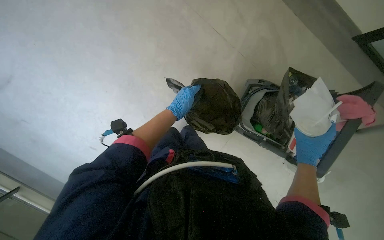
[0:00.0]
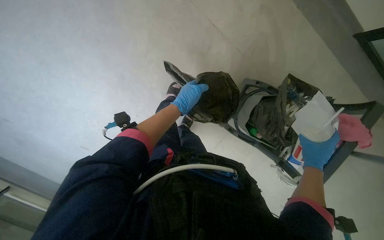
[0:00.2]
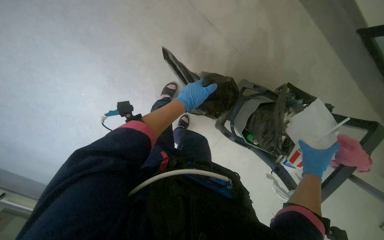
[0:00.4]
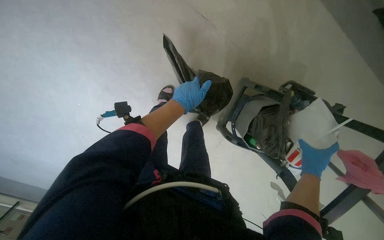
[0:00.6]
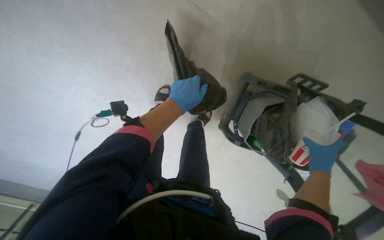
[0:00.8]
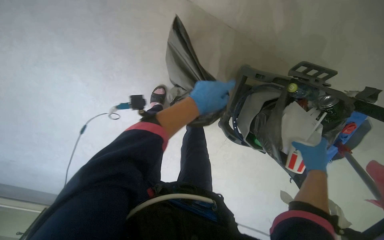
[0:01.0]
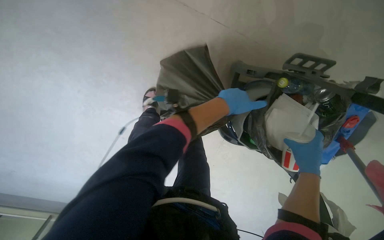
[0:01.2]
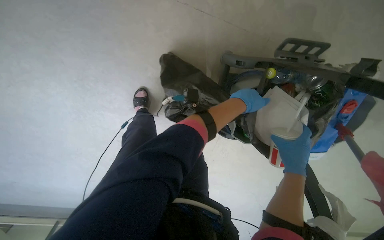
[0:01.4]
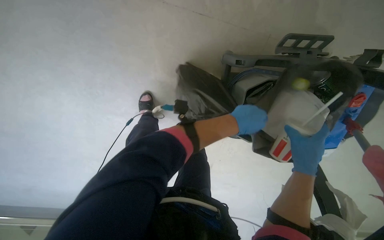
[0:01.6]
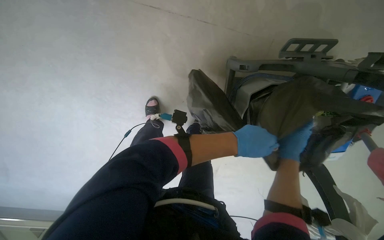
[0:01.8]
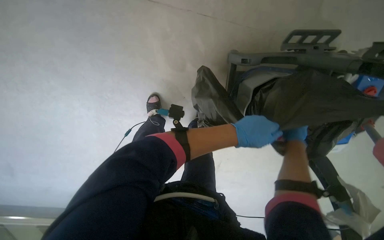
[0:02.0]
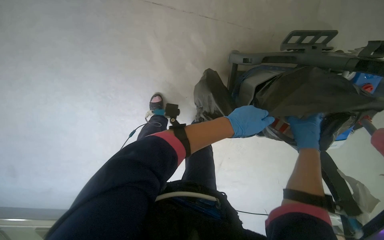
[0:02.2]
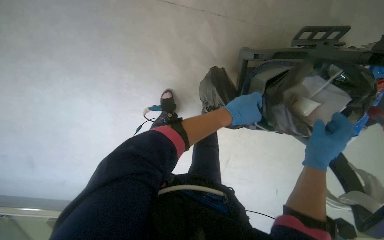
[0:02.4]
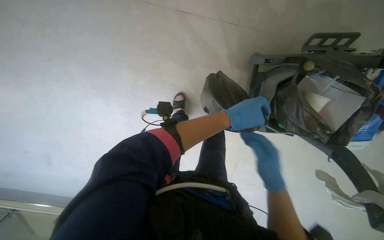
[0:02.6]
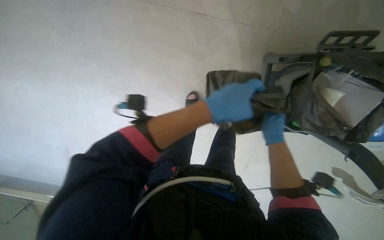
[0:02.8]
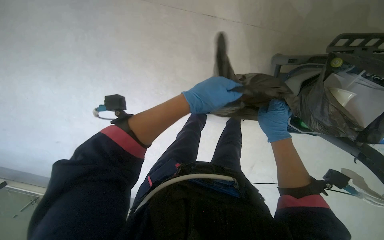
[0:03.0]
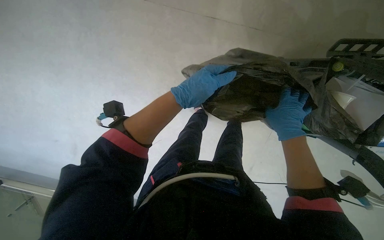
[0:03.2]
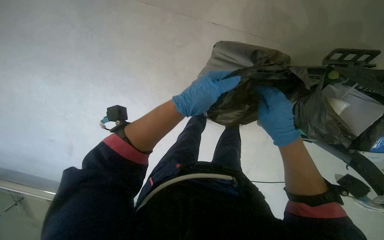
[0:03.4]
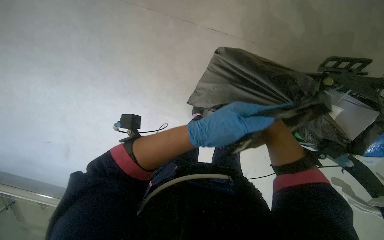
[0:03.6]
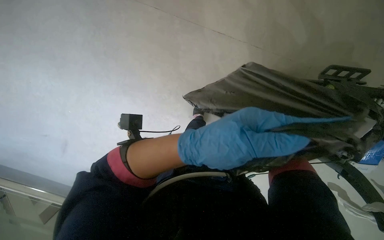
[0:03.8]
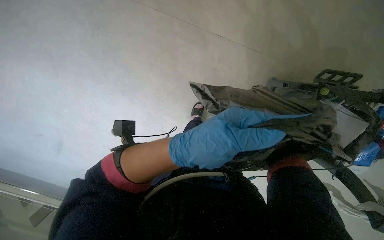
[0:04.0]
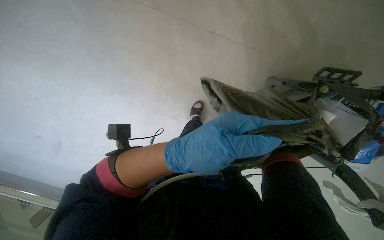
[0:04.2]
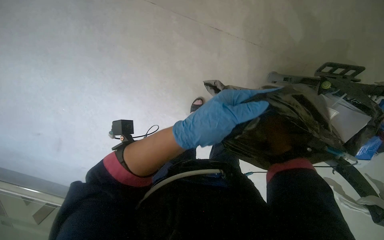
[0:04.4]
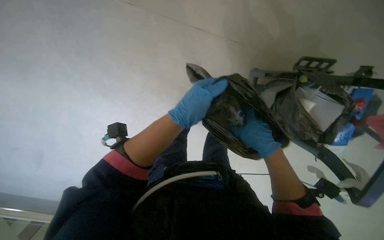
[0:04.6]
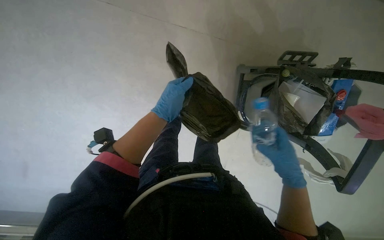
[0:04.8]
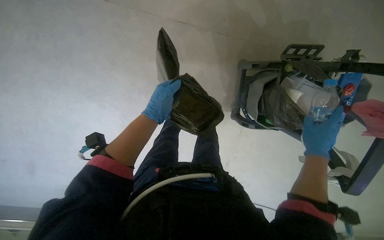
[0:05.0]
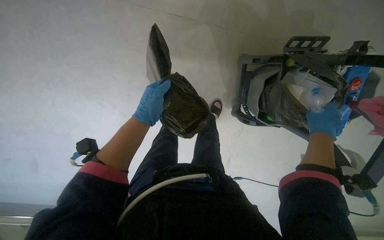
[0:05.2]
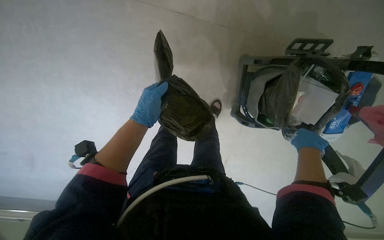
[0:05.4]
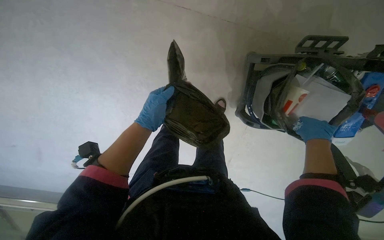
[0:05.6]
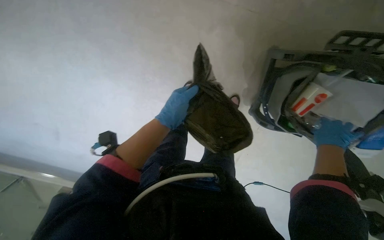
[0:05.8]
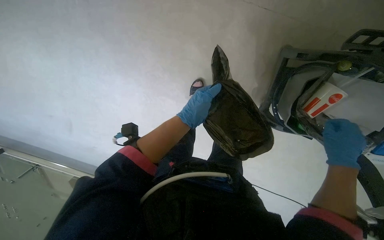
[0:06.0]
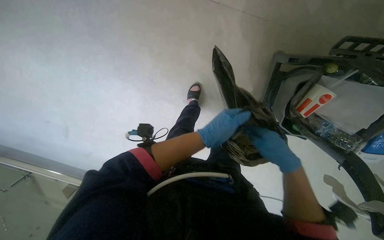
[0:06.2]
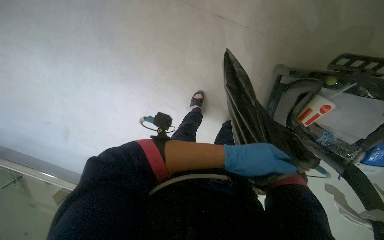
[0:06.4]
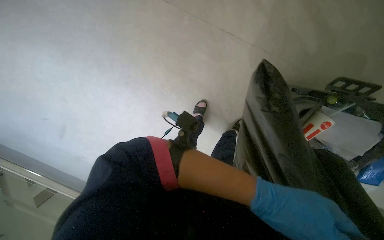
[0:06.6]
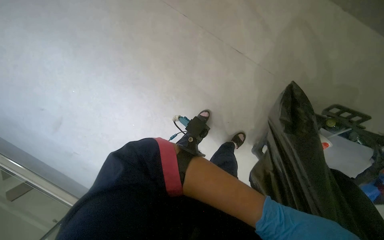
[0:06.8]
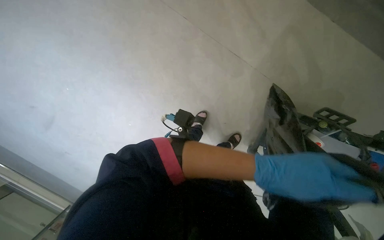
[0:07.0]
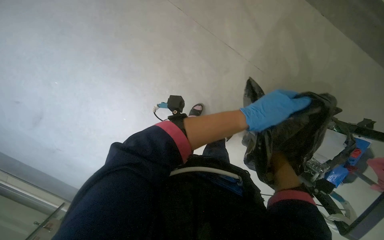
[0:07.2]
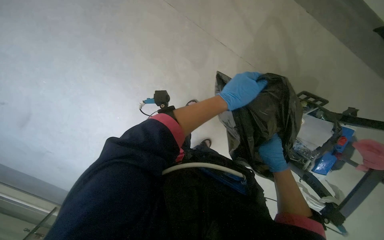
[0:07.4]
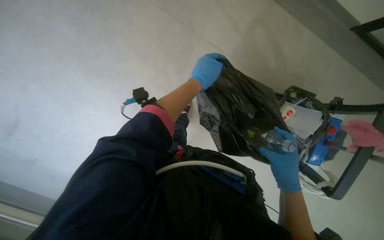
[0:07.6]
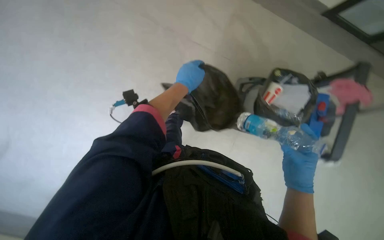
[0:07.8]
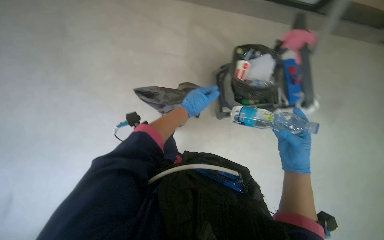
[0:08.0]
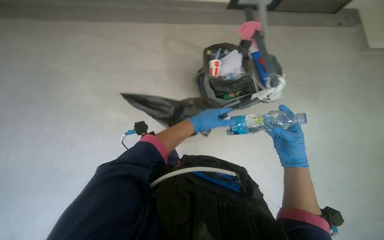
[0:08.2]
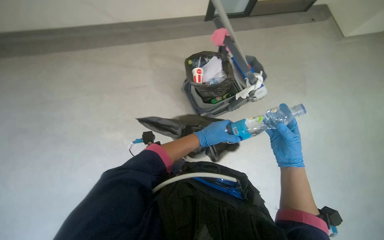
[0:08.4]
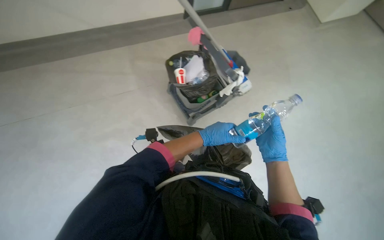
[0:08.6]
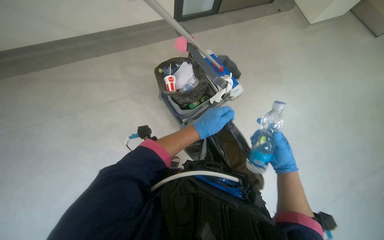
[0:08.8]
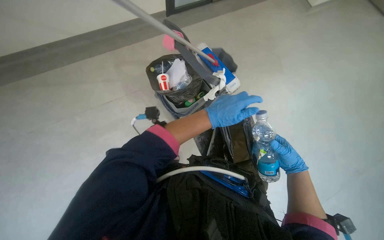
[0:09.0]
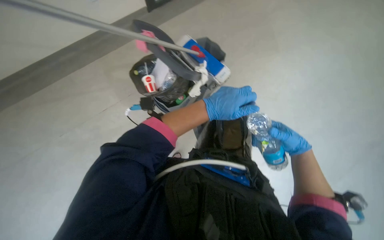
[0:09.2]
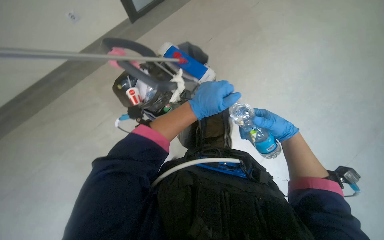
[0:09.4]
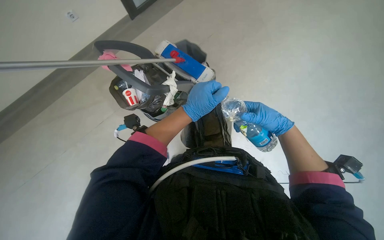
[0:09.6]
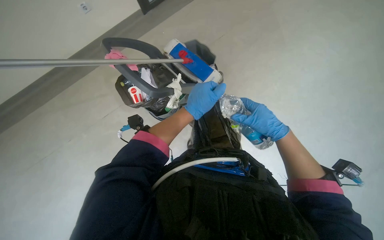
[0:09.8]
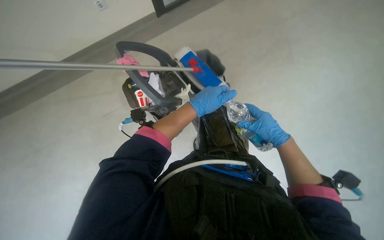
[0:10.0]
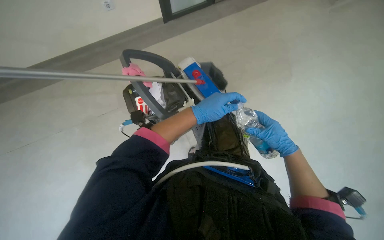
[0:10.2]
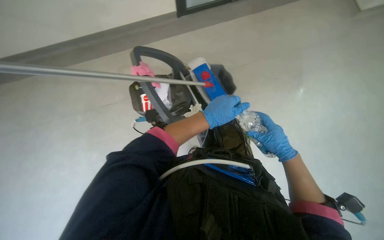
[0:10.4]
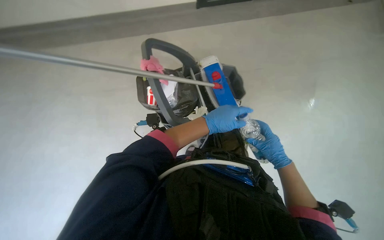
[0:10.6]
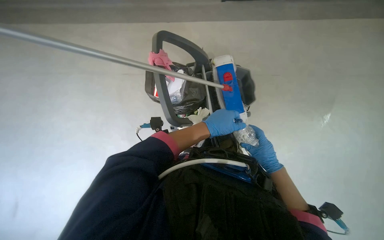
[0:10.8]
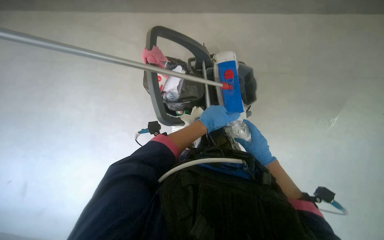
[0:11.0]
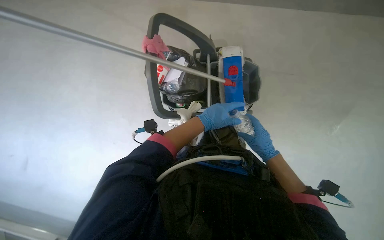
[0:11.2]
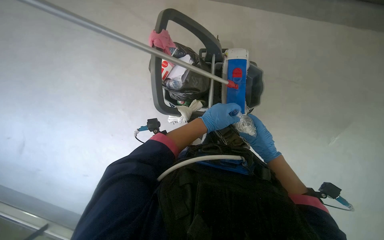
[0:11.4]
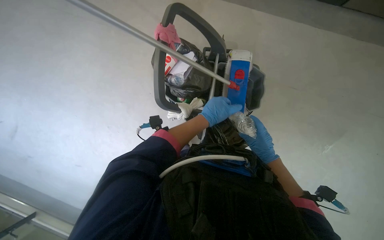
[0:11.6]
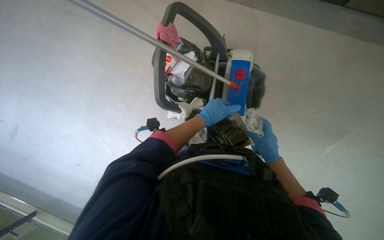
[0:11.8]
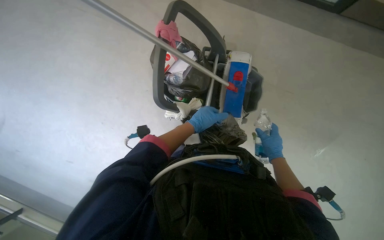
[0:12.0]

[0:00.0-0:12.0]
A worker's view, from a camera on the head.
Job: managing trash.
The whole recording: Collecting and sorting trash. The worker collects trash from small bins and sorts it into a trash bag and recycling containers.
0:00.0 to 0:01.6: The left hand travels to the right by approximately 25 cm.
0:01.6 to 0:03.0: The left hand moves to the left and nearer to the camera, some 40 cm. The right hand moves nearer and farther over some 15 cm, changing direction 2 times.
0:03.0 to 0:04.4: The left hand moves nearer to the camera, about 10 cm.
0:04.4 to 0:06.0: The left hand is displaced farther from the camera by roughly 15 cm.
0:06.0 to 0:07.6: The wearer looks about 15 degrees further upward. The left hand reaches approximately 20 cm down the picture, then returns.
0:07.6 to 0:09.0: The scene rotates counterclockwise by some 30 degrees. The right hand goes about 25 cm to the right and farther from the camera.
0:09.0 to 0:10.4: The right hand shifts approximately 10 cm nearer to the camera.
0:10.4 to 0:12.0: The right hand goes about 10 cm farther from the camera.

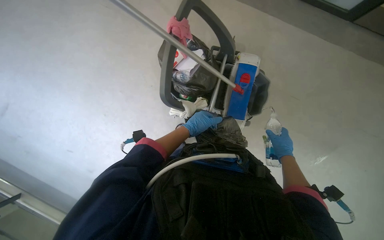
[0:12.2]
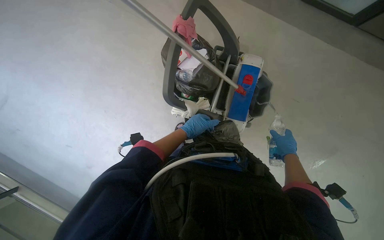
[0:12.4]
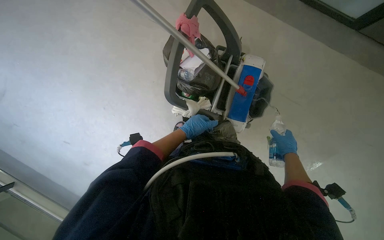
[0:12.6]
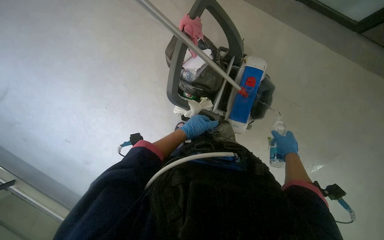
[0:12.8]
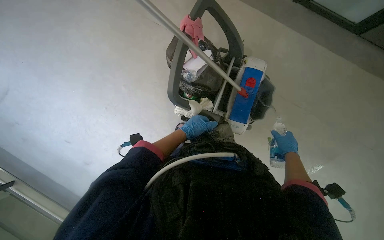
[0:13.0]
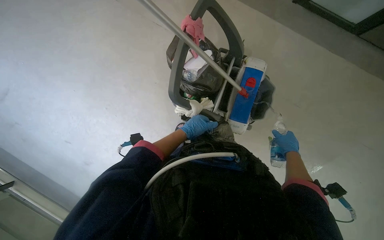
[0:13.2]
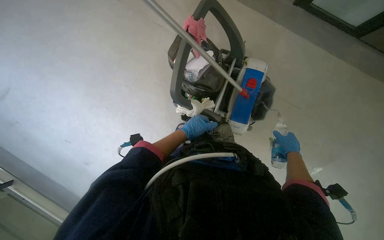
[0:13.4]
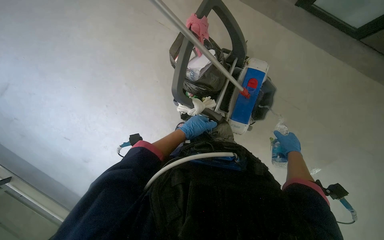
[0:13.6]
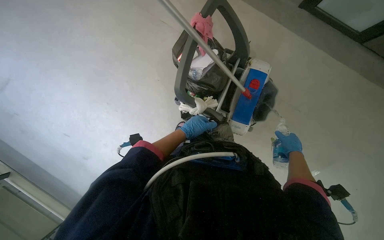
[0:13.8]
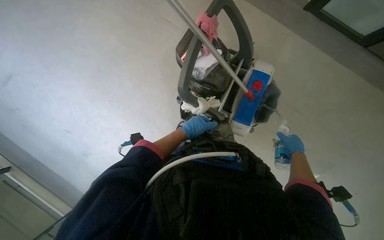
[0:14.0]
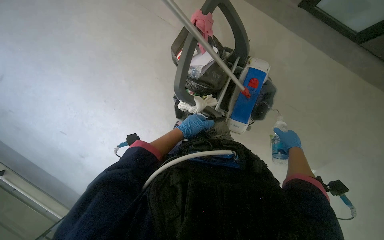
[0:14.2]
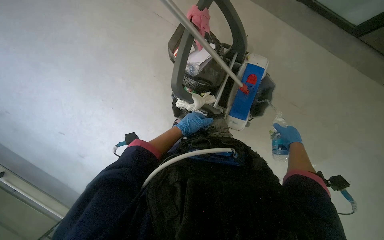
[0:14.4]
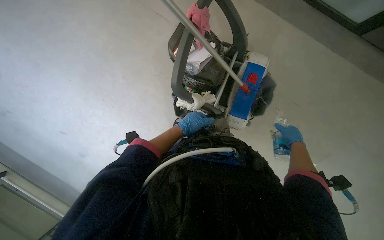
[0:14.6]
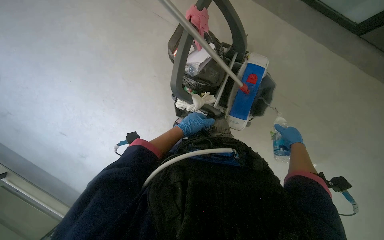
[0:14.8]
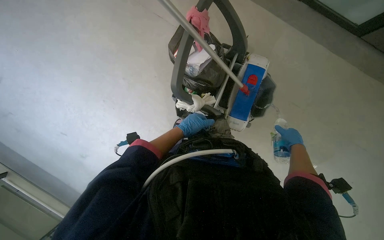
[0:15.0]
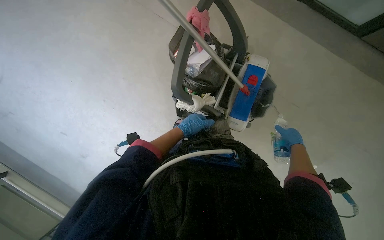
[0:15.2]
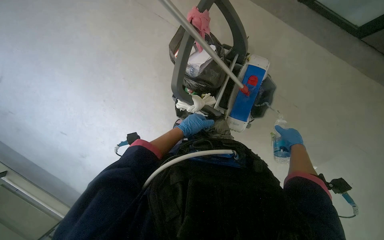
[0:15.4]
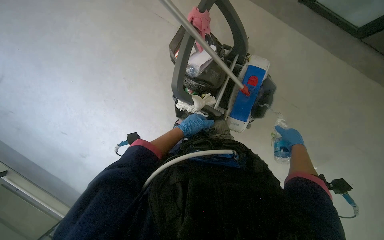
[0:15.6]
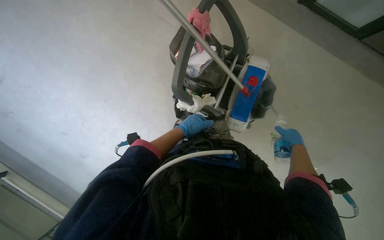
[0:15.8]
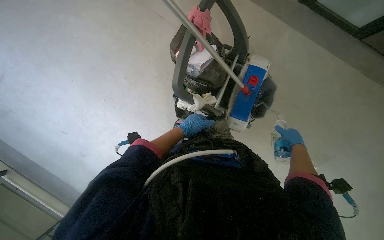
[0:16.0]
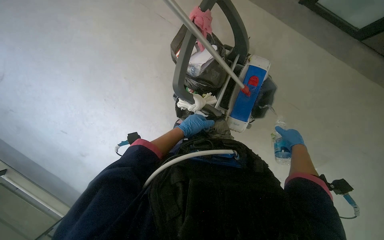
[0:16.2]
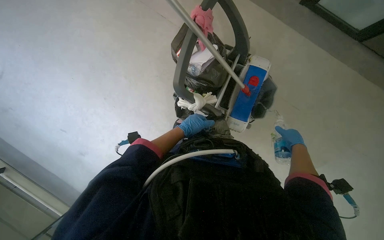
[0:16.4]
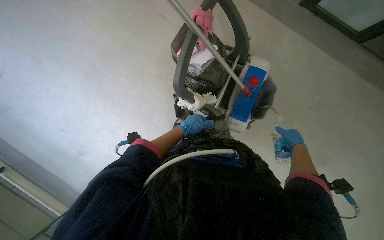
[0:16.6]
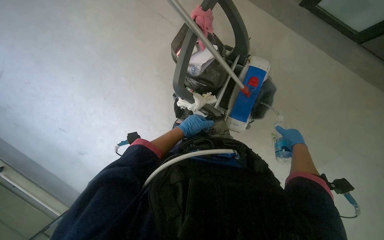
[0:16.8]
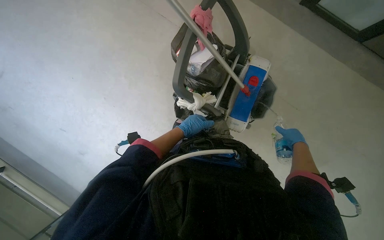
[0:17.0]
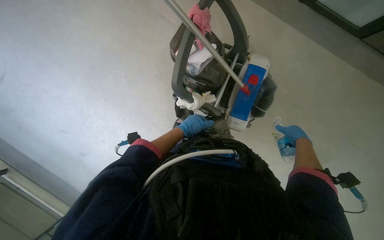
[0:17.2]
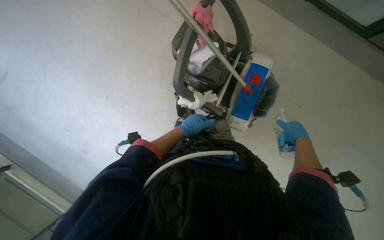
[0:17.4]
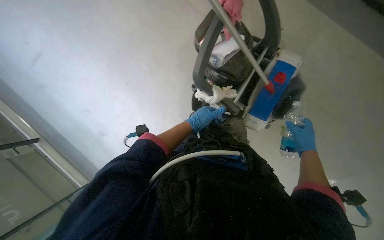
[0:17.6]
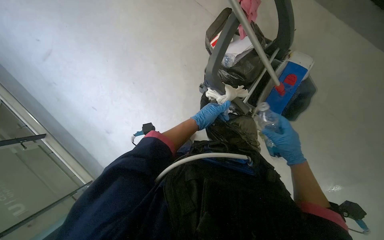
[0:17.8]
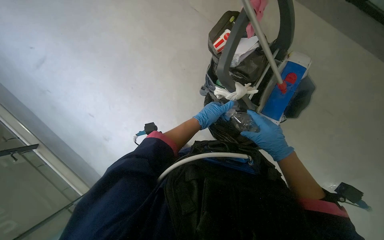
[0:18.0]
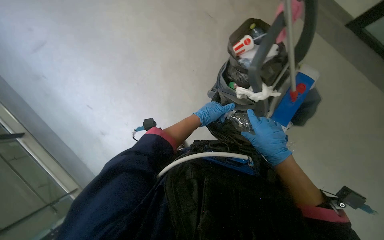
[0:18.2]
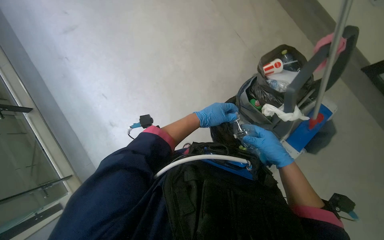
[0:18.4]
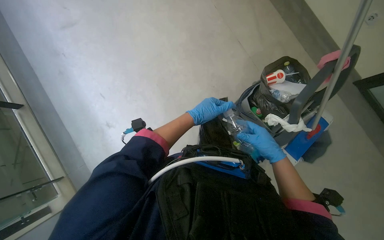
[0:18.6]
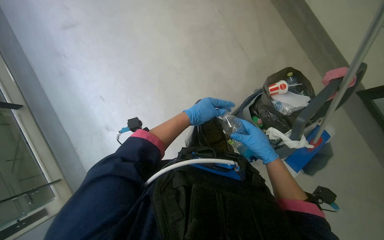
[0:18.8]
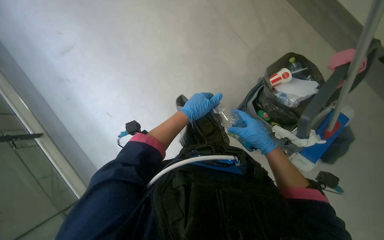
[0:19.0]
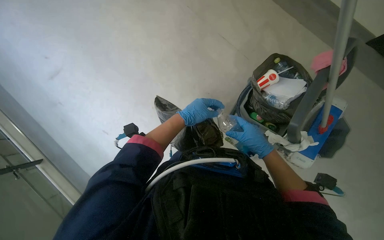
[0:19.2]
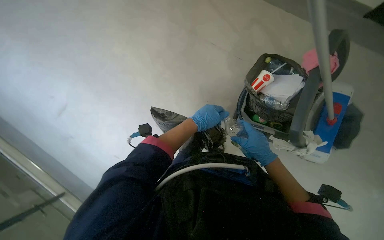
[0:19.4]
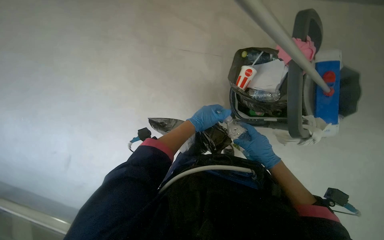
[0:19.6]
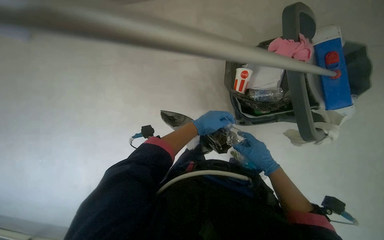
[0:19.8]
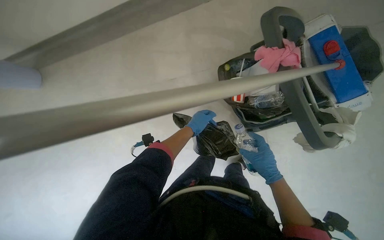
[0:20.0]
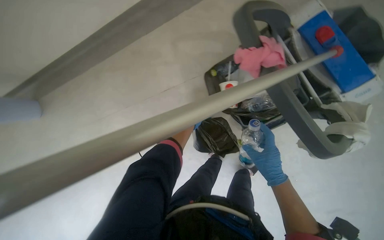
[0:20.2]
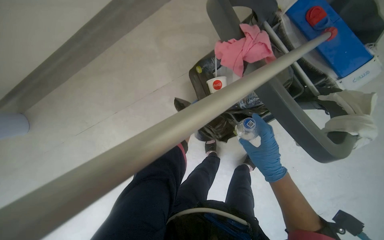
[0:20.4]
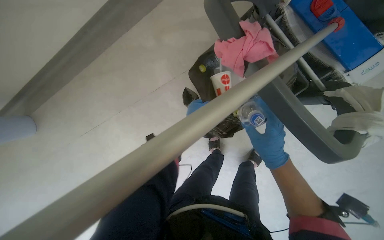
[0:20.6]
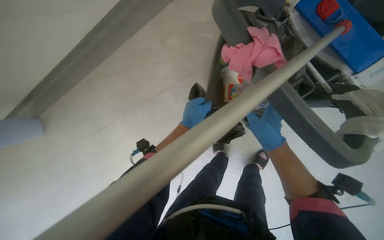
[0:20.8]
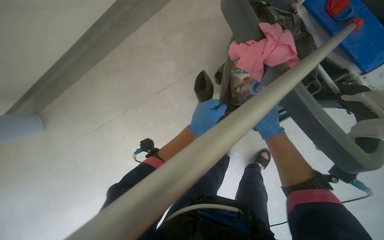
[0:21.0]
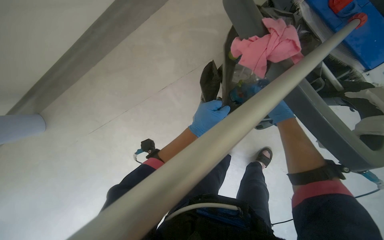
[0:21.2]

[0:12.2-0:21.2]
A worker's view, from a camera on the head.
Job: managing trash.
The whole recording: Collecting and sorting trash. The worker collects trash from small bins and sorts it into a trash bag and recycling containers.
0:12.2 to 0:16.6: The hands work in one place, with small movements.
0:16.6 to 0:18.2: The right hand goes roughly 30 cm to the left.
0:18.2 to 0:19.8: The scene rotates counterclockwise by some 45 degrees.
